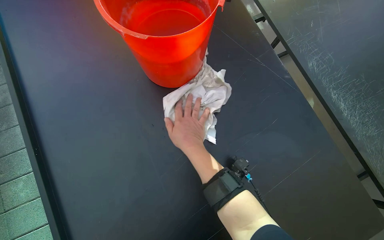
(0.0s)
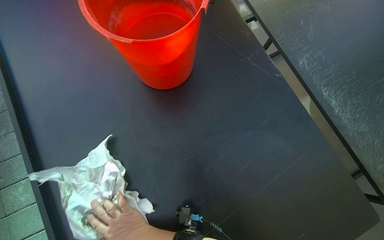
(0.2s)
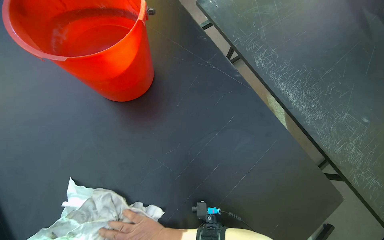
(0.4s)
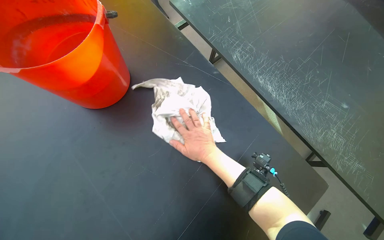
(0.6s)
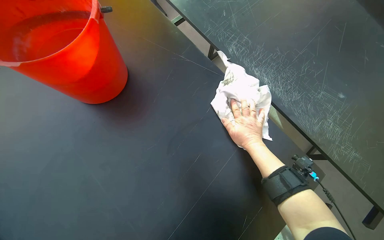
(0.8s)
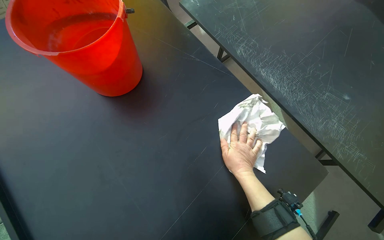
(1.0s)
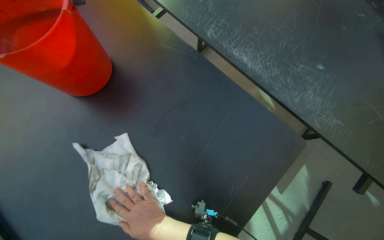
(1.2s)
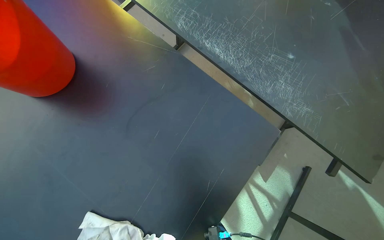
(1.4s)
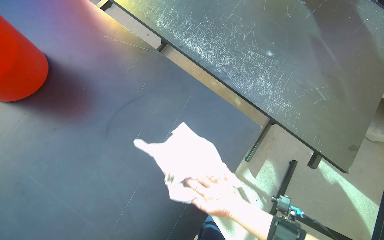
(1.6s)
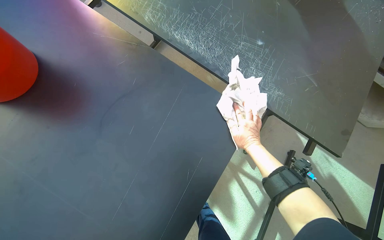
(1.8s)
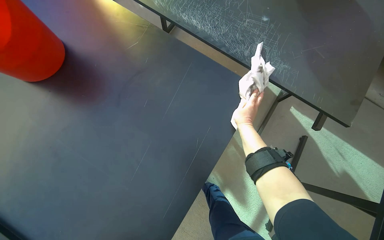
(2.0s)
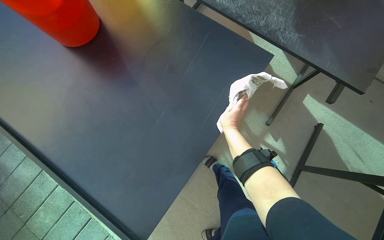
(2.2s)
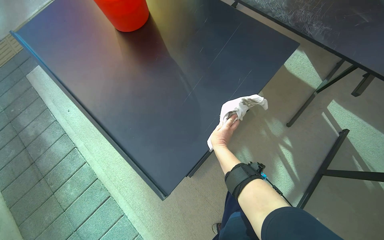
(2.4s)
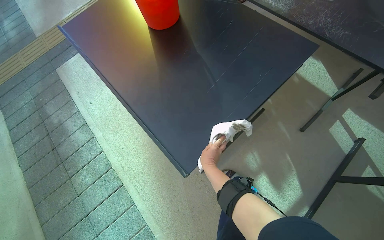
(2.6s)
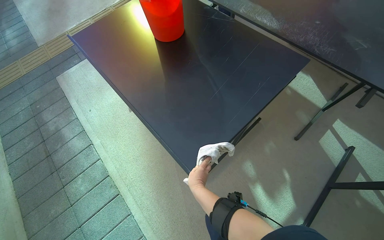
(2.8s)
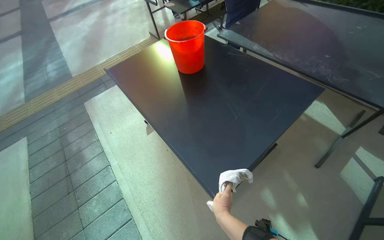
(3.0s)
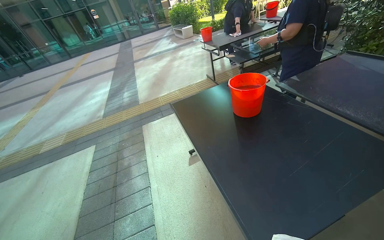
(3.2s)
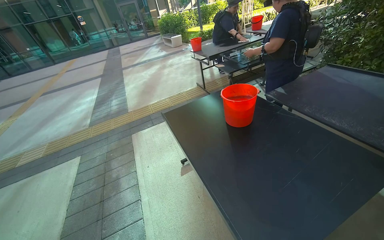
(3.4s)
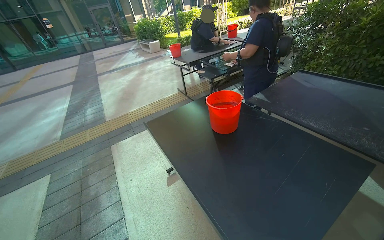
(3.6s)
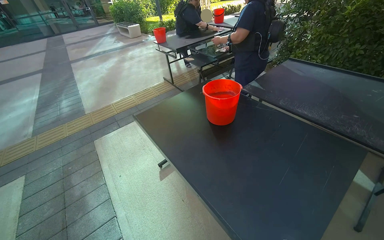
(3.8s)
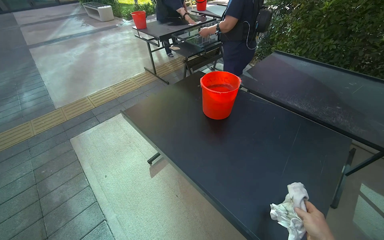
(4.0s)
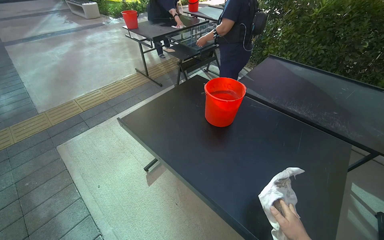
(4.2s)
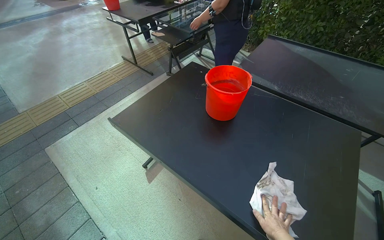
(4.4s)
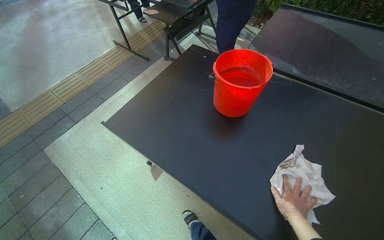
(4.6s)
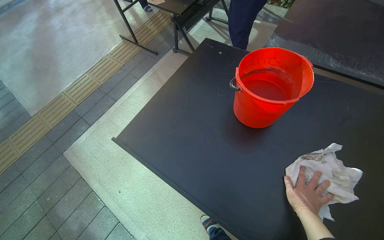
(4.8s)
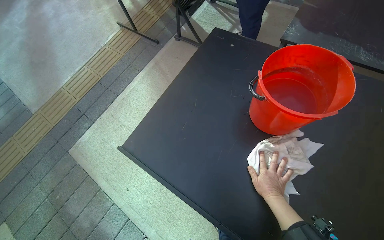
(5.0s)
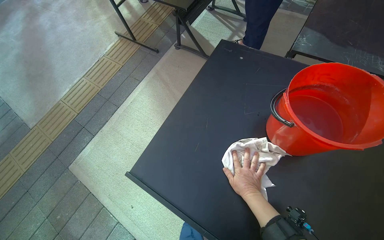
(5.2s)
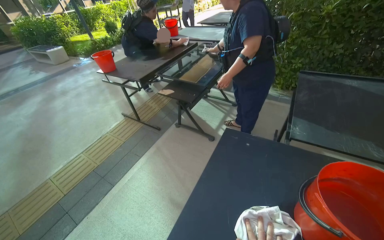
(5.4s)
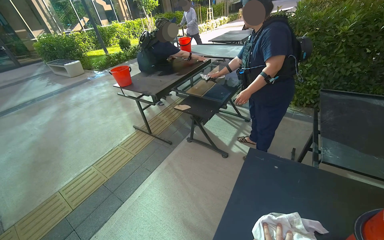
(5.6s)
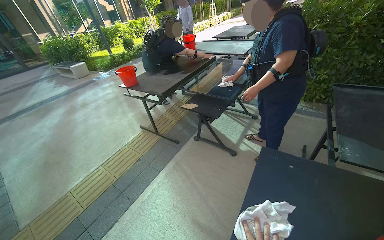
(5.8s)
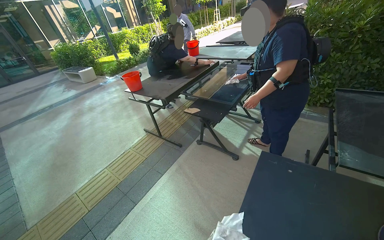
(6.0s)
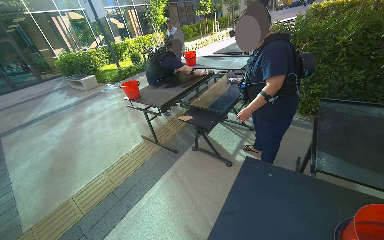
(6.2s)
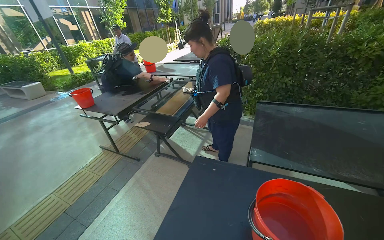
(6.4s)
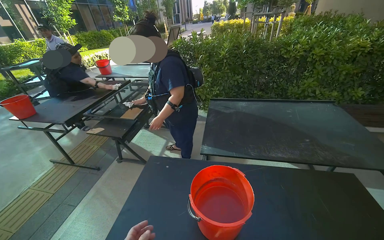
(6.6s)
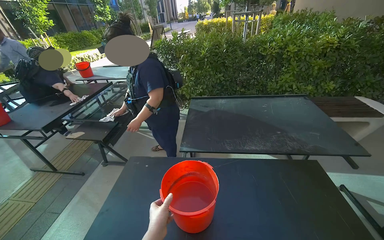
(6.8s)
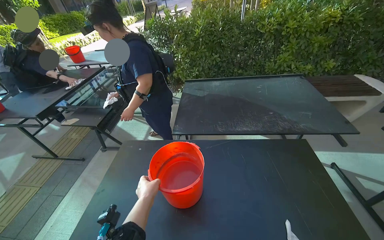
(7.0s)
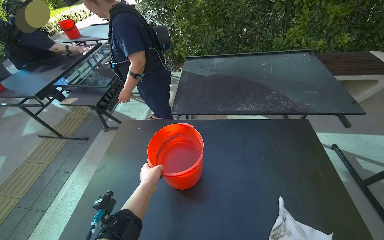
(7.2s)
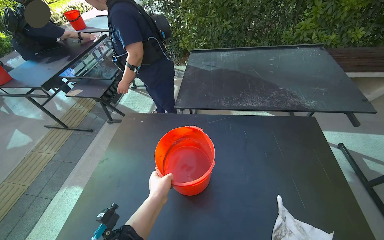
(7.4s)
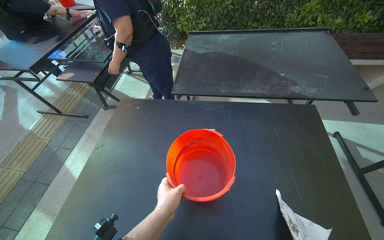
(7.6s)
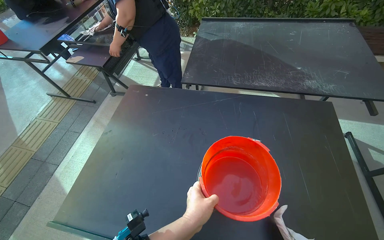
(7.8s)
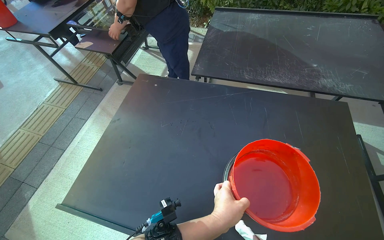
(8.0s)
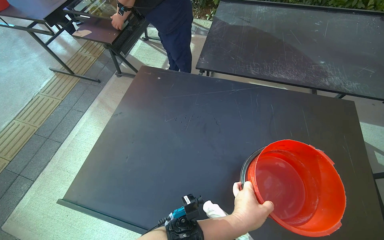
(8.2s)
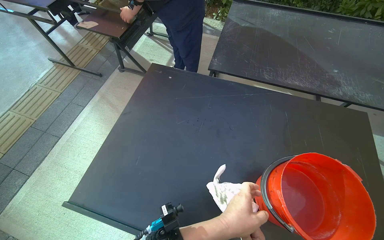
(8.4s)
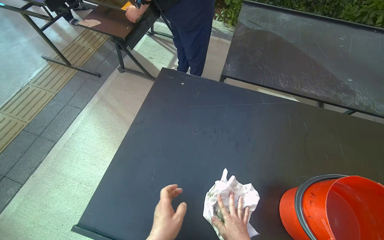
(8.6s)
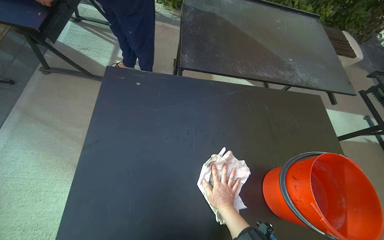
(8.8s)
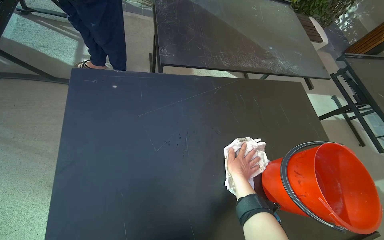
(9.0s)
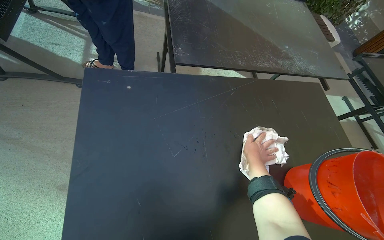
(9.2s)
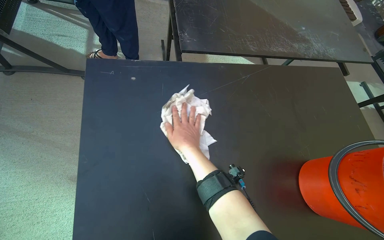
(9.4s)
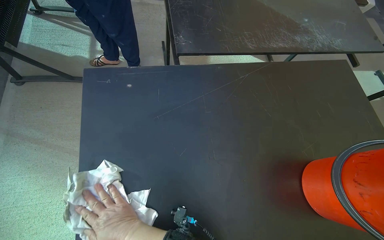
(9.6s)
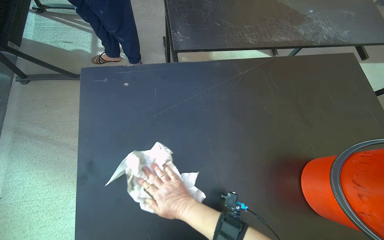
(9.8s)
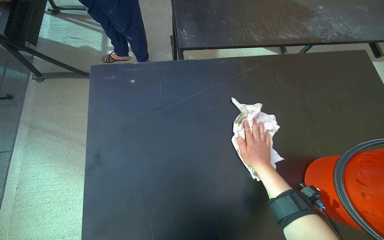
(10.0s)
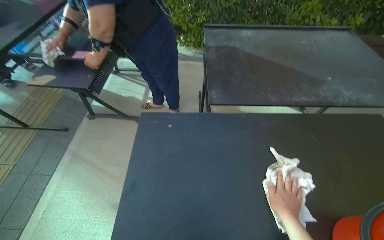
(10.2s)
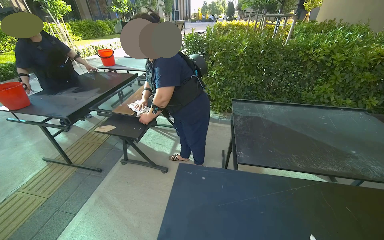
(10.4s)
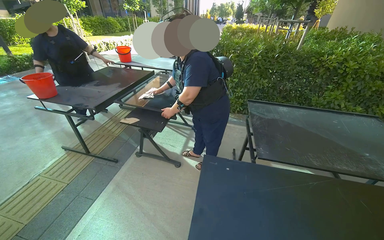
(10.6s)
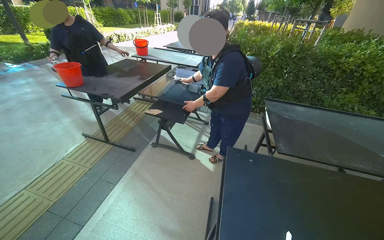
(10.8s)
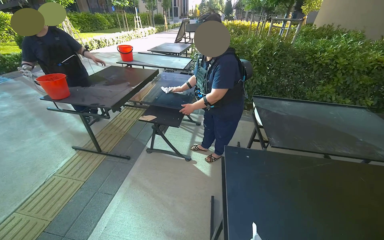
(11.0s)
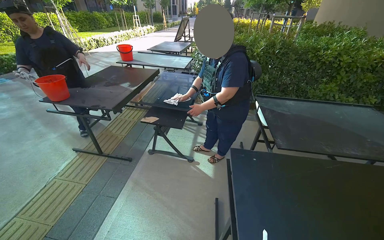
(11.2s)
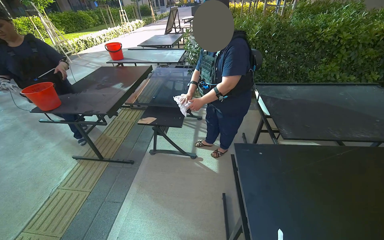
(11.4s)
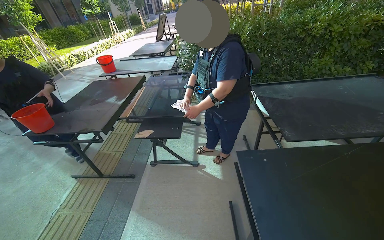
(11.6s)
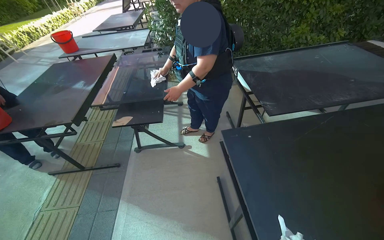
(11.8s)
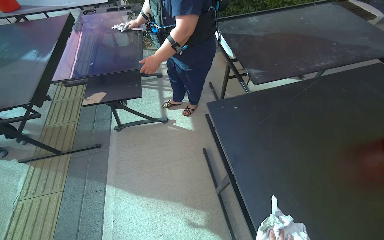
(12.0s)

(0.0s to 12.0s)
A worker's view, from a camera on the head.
Job: wiping surfaces.
The whole recording: Wiping outdoor tables. The worker dips and wrings a cloth, then wipes the tops, undersides, and frames of outdoor tables.
0.0s - 1.6s: The scene rotates counterclockwise by roughly 25 degrees.
1.6s - 3.0s: The camera travels approximately 60 cm. The view swings some 15 degrees to the left.
3.0s - 4.4s: The head travels roughly 60 cm.
4.4s - 6.0s: The camera is carried approximately 70 cm. The view tilts some 15 degrees upward.
6.0s - 7.6s: The camera travels some 60 cm. The wearer looks approximately 25 degrees further to the right. The camera pitches downward, by some 15 degrees.
7.6s - 9.0s: The camera is carried about 50 cm. The view pans to the right by some 25 degrees. The view tilts some 15 degrees downward.
9.0s - 10.4s: The wearer looks roughly 25 degrees further to the left. The camera pitches upward, by approximately 30 degrees.
10.4s - 12.0s: The wearer looks about 25 degrees further to the right. The view tips downward by roughly 25 degrees.

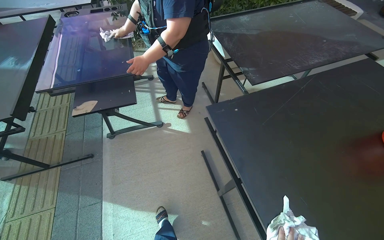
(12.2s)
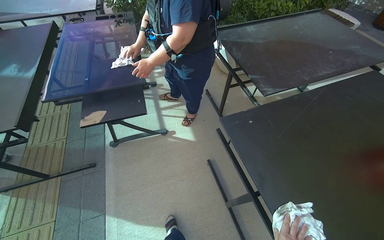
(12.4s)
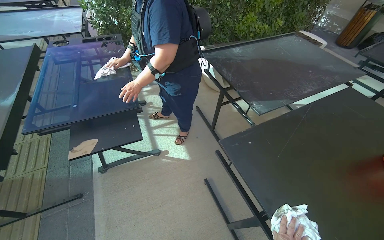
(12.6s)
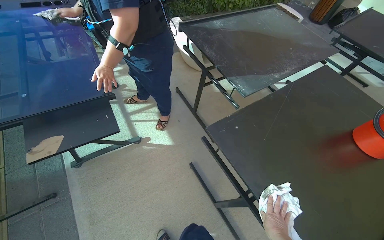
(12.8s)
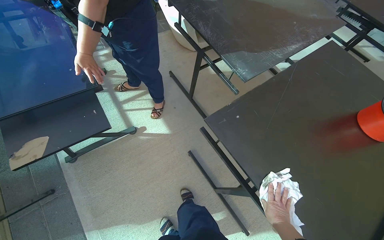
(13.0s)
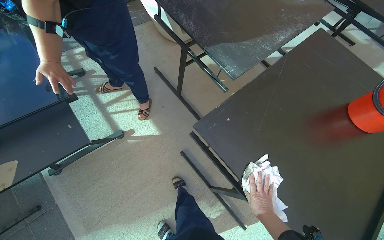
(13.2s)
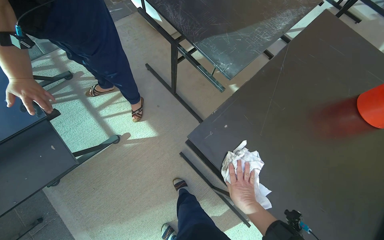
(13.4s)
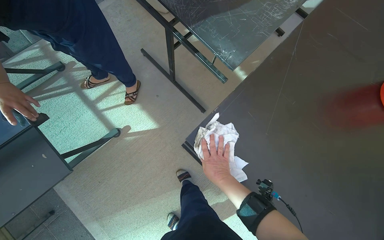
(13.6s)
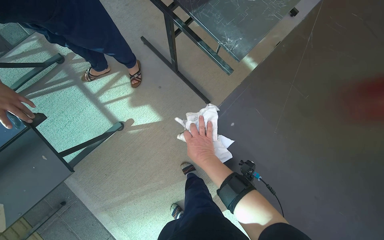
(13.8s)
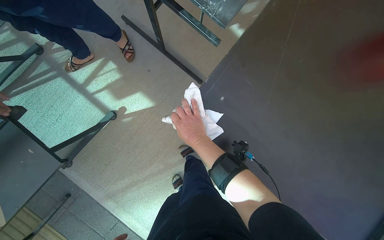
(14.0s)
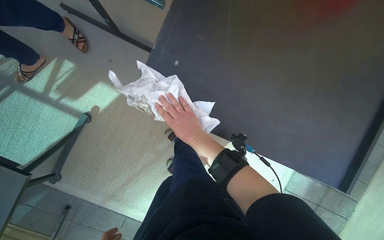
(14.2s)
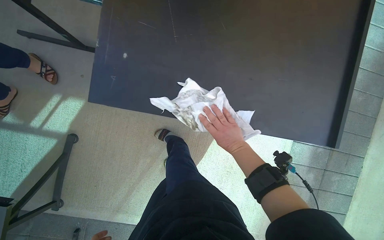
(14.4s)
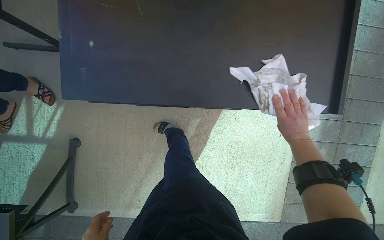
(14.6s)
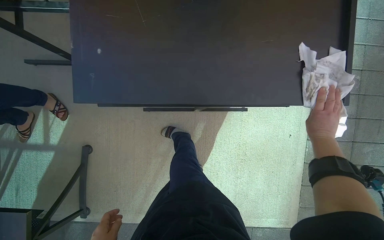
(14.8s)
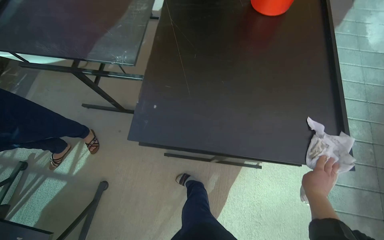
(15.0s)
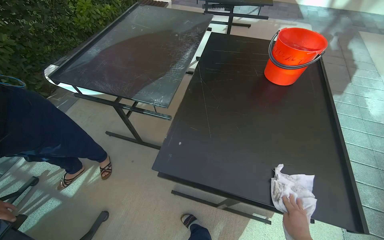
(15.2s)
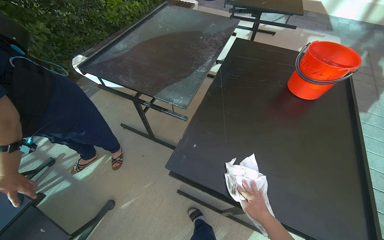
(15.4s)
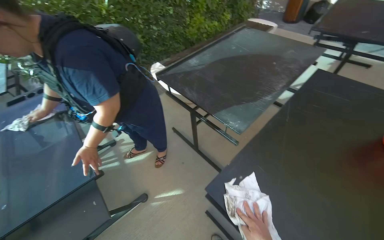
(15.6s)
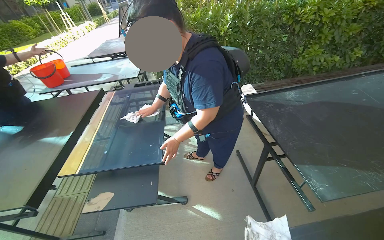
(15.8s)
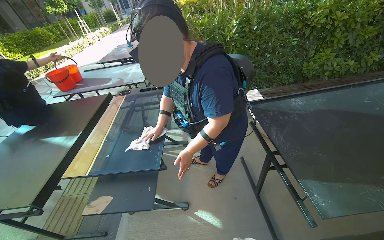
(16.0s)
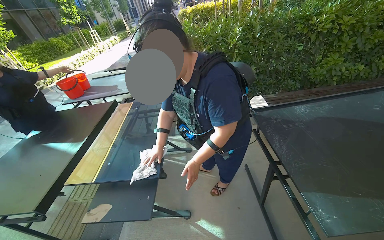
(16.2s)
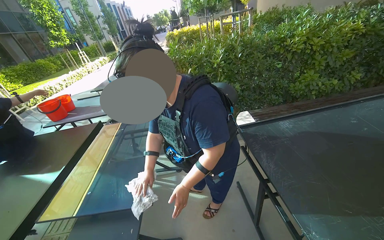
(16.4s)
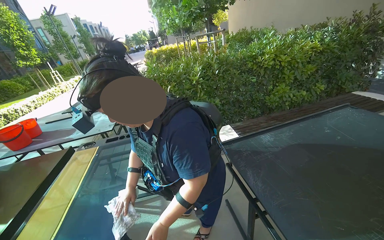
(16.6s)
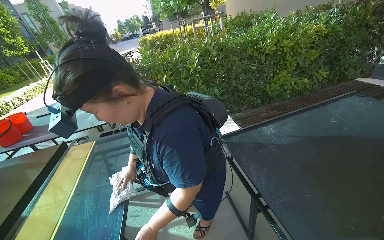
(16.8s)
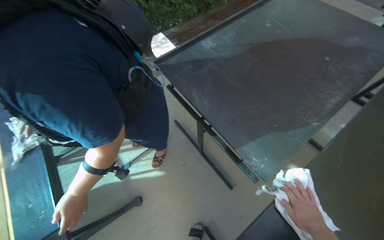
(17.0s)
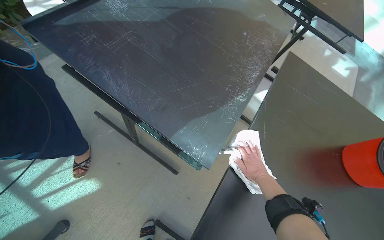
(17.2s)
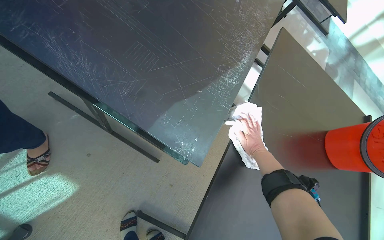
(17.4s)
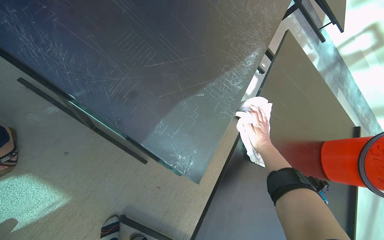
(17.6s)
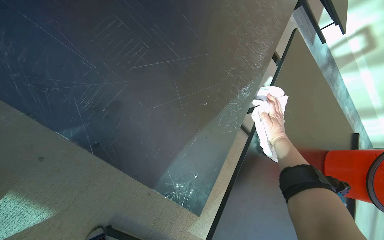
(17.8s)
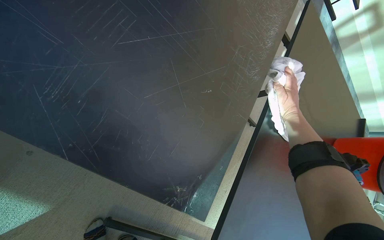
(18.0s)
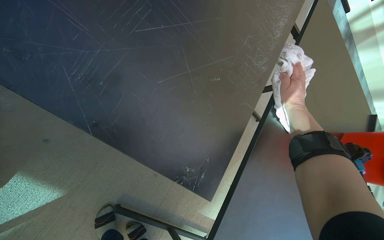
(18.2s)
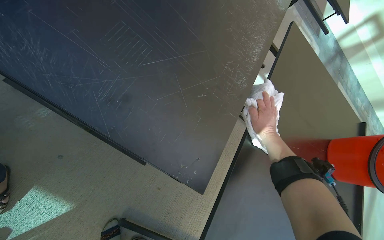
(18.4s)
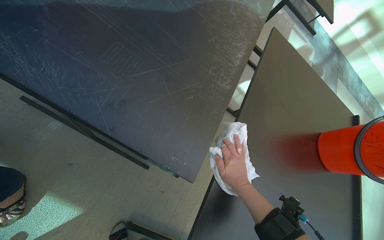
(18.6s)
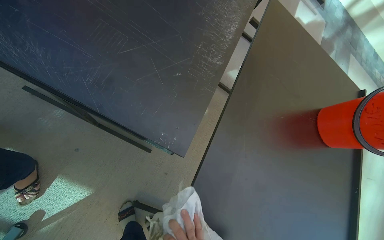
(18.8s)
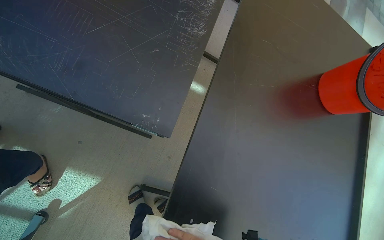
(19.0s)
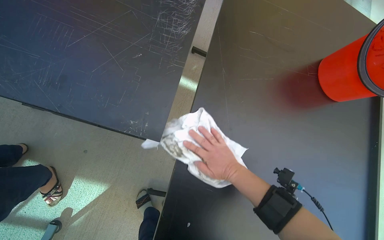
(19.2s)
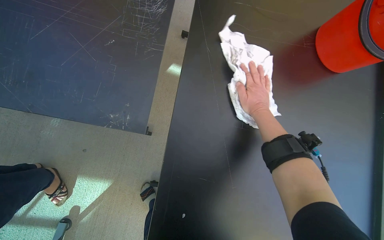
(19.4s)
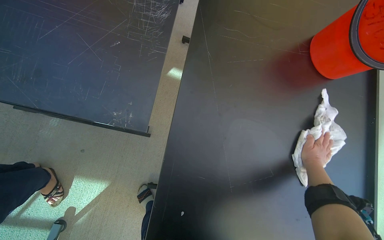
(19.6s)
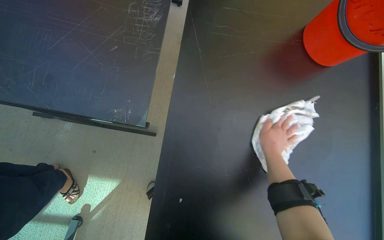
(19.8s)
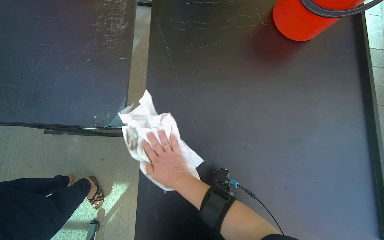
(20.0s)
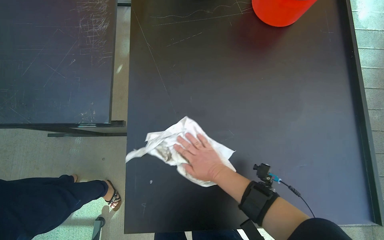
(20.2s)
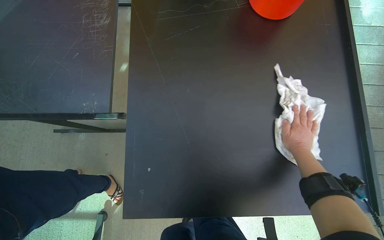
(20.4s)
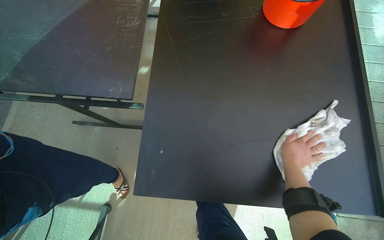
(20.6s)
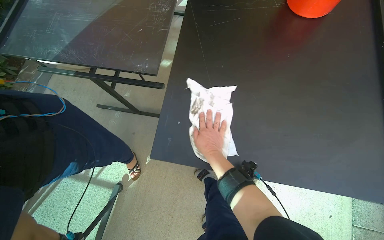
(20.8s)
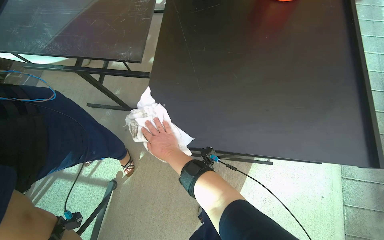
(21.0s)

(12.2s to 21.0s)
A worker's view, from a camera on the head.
Job: wiping surfaces.
The whole recording: Wiping outdoor tables. The worker dips and wrings a cloth, then wipes the tops, undersides, and frames of outdoor tables.
12.2s - 13.6s: The head travels approximately 50 cm. The head rotates some 25 degrees to the right. The wearer looks roughly 25 degrees further downward.
15.2s - 16.6s: The wearer moves about 80 cm. The wearer looks approximately 60 degrees further to the left. The view tilts about 25 degrees upward.
16.6s - 18.0s: The camera travels some 60 cm. The wearer's head swings some 70 degrees to the right. The view tilts some 50 degrees downward.
19.6s - 21.0s: The head travels roughly 50 cm. The view swings about 20 degrees to the left.
